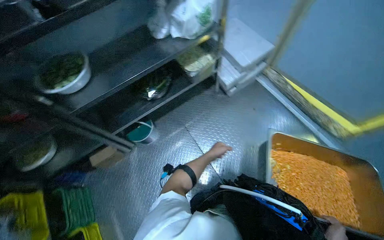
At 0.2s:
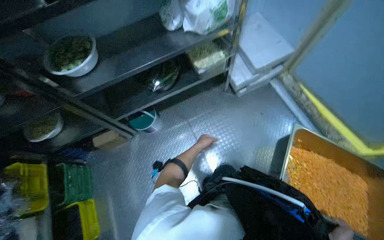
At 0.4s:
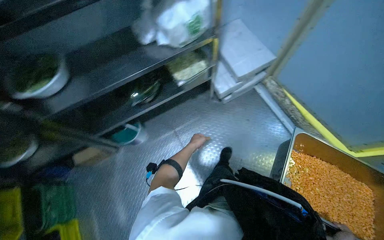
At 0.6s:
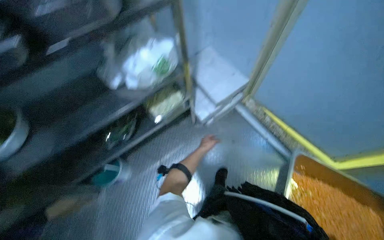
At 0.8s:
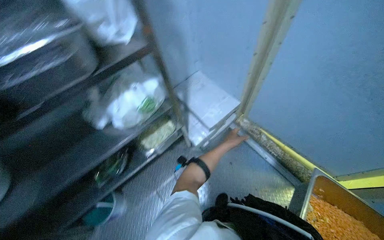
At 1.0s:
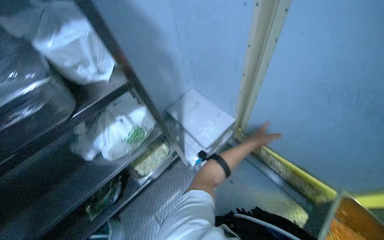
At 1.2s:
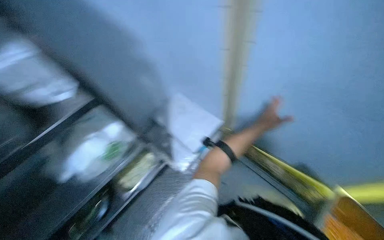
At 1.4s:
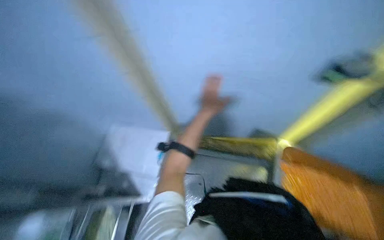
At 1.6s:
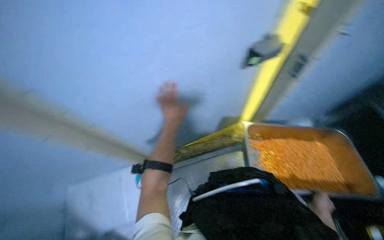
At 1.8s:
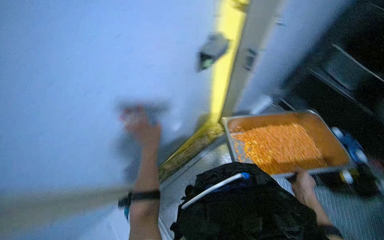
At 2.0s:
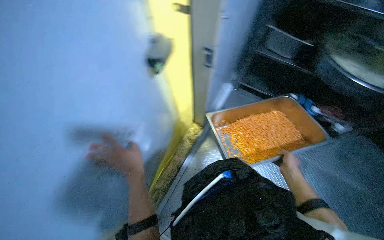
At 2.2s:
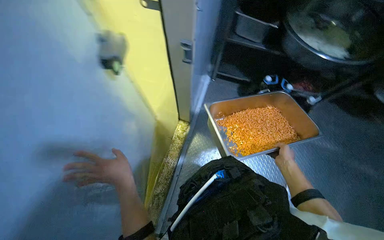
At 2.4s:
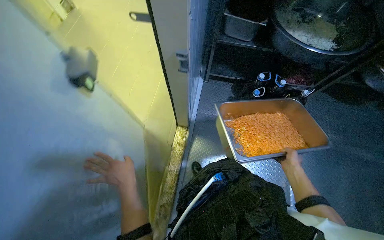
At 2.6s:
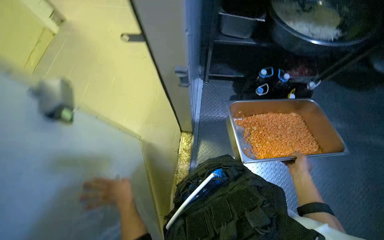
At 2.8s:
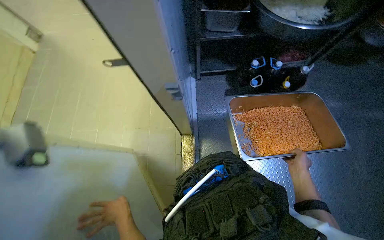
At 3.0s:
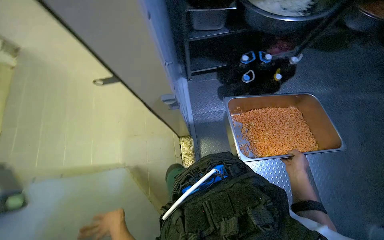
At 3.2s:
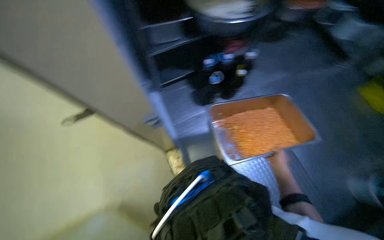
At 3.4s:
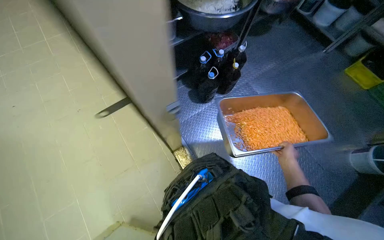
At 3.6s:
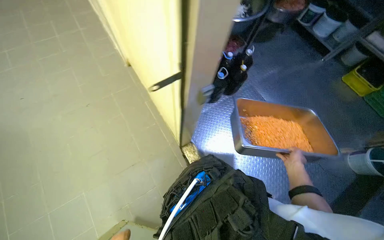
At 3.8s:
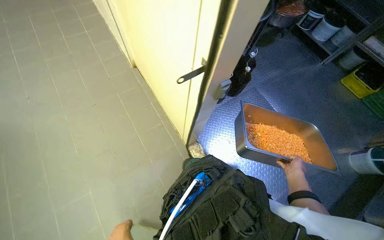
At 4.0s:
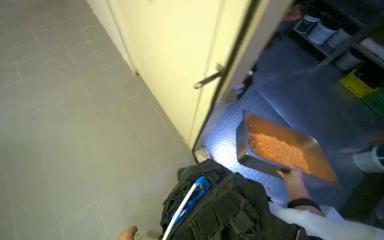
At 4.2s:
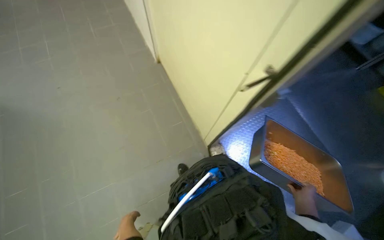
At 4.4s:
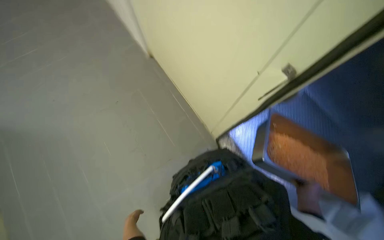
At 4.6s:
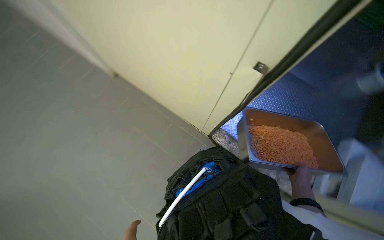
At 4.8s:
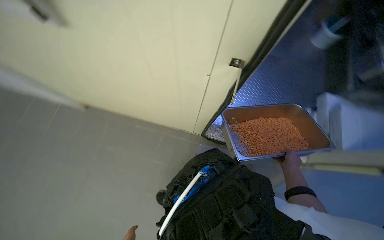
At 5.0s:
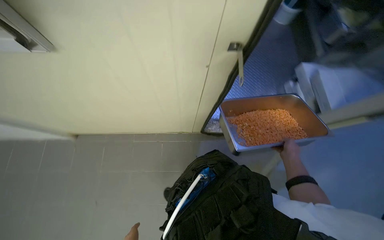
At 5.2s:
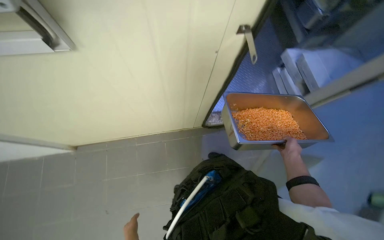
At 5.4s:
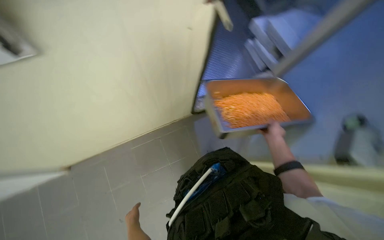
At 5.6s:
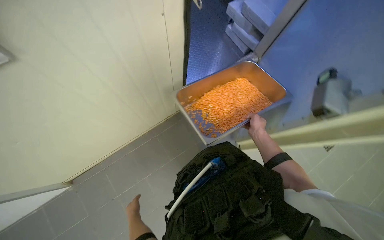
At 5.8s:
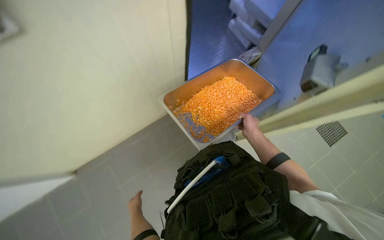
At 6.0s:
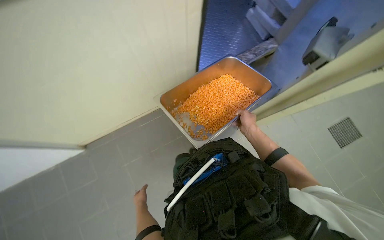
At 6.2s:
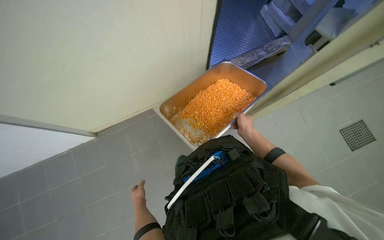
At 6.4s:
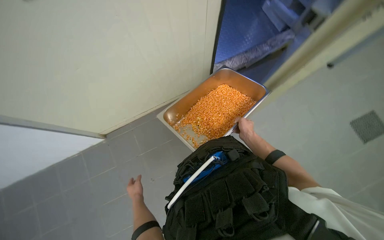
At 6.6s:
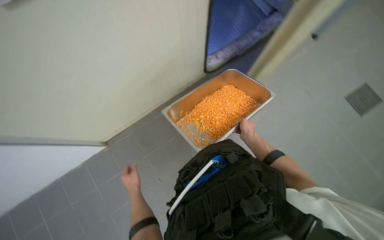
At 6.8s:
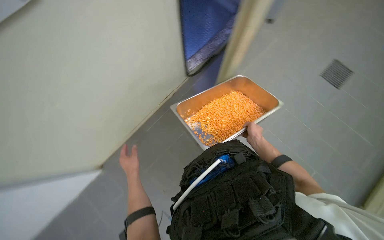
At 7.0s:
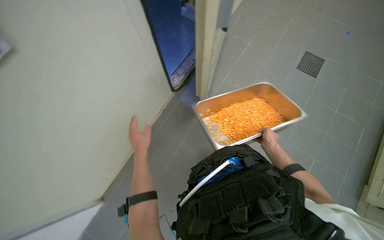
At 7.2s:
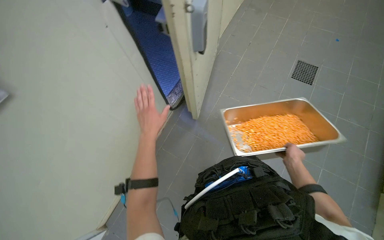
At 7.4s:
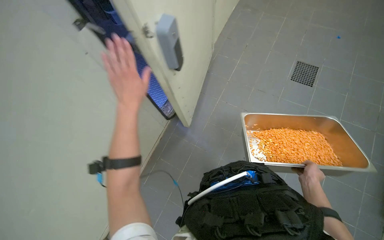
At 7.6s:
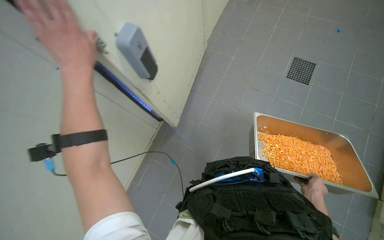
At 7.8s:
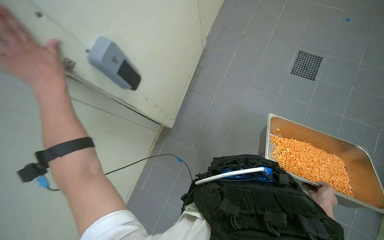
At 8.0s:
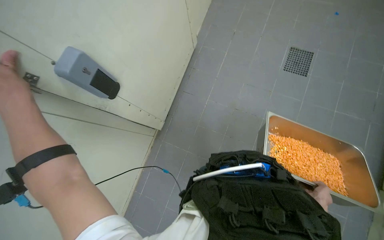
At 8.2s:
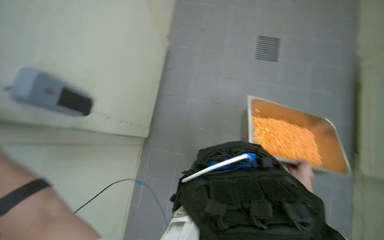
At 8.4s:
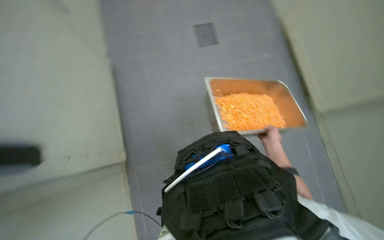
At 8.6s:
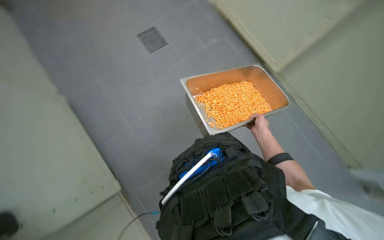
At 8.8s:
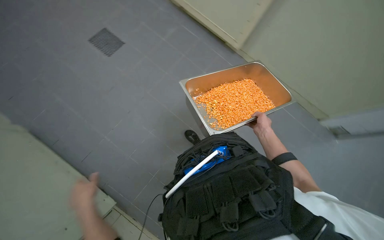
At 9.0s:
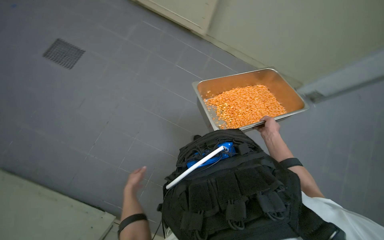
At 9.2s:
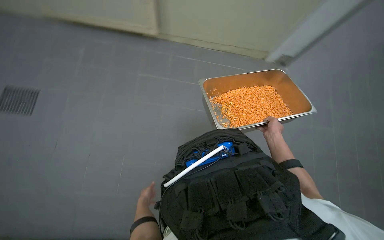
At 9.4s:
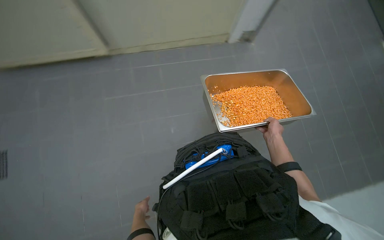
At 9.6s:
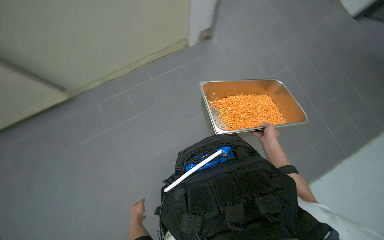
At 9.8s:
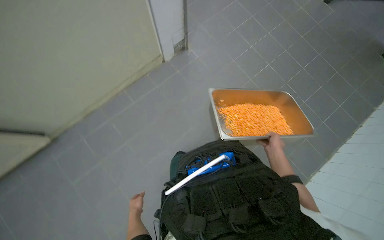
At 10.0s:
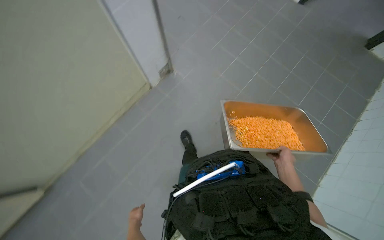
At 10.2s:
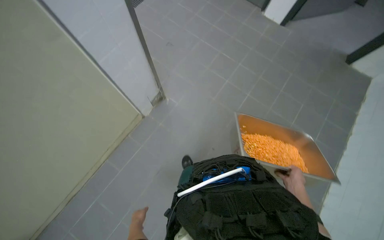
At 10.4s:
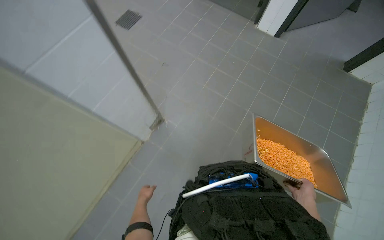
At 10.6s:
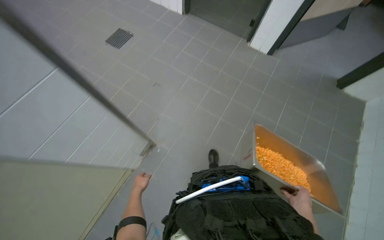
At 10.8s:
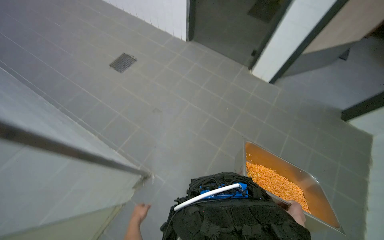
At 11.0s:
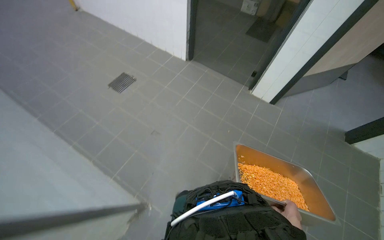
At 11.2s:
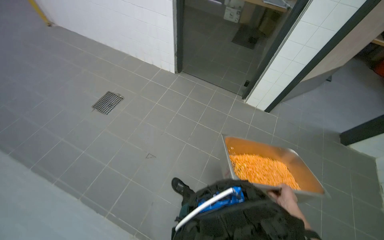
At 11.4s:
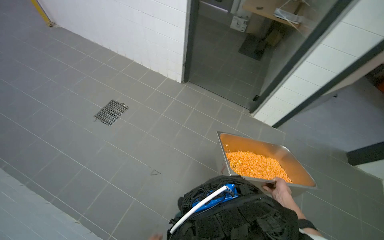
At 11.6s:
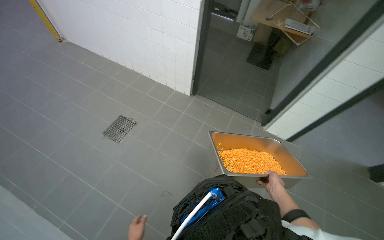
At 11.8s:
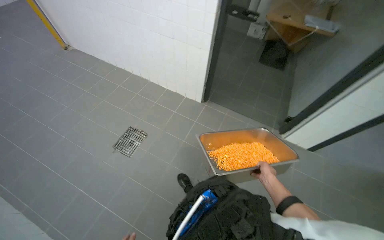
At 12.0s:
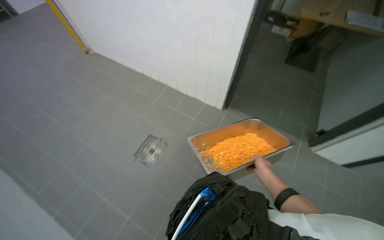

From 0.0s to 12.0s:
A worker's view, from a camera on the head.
Job: preparing food.
The whole recording: Retrieving and transporting diced food. The worker retrieves a tray of diced orange food from a cold room shelf and transports it to a kitchen counter.
From 0.0s to 1.6s: The head travels about 70 cm. The head turns to the right by some 45 degrees. The camera pitches upward, by roughly 15 degrees.
From 1.6s to 3.0s: The head rotates about 65 degrees to the right.
From 3.0s to 4.4s: The right hand travels nearer to the camera and to the left by roughly 50 cm.
From 4.4s to 6.0s: The wearer looks some 55 degrees further to the right. The view tips downward by roughly 15 degrees.
From 6.0s to 7.6s: The right hand heads to the right, covering approximately 30 cm.
From 7.6s to 9.0s: The wearer looks roughly 45 degrees further to the right.
From 10.4s to 12.0s: The camera travels roughly 1 m. The view tilts some 20 degrees upward.

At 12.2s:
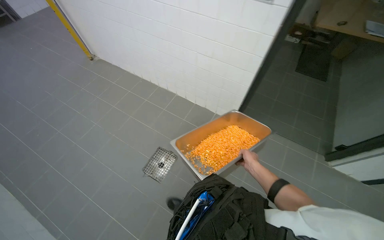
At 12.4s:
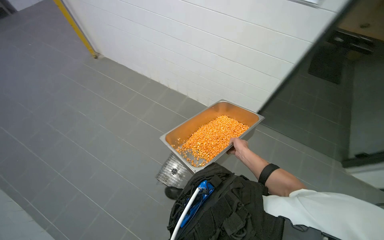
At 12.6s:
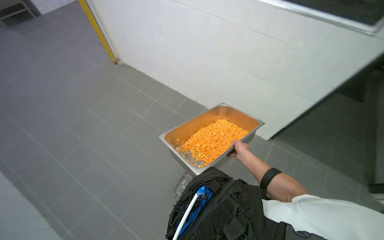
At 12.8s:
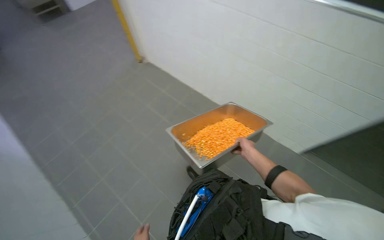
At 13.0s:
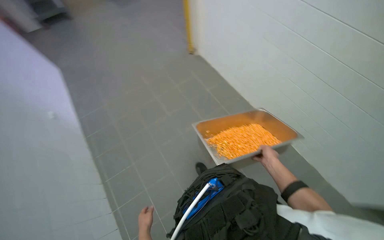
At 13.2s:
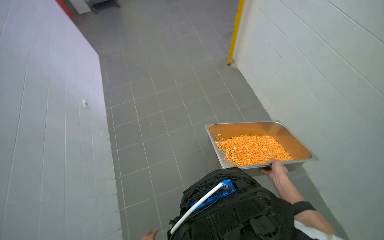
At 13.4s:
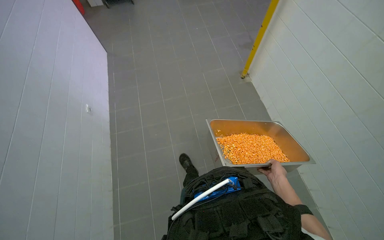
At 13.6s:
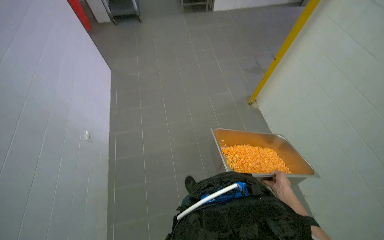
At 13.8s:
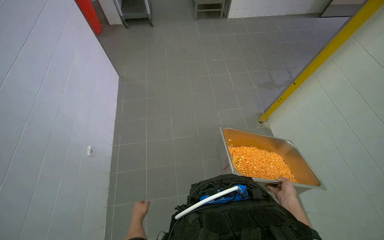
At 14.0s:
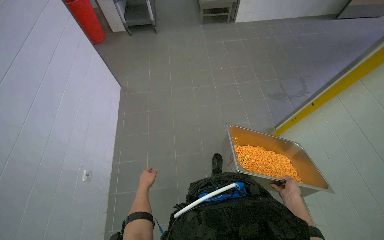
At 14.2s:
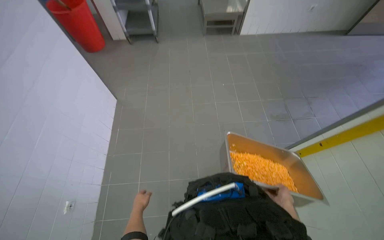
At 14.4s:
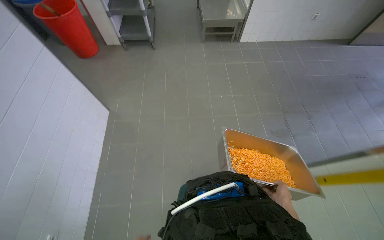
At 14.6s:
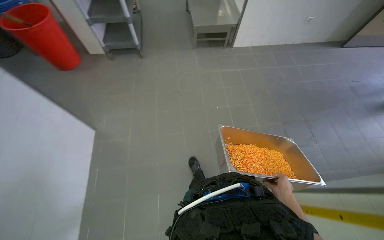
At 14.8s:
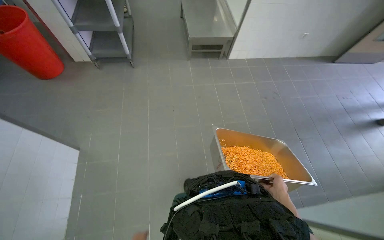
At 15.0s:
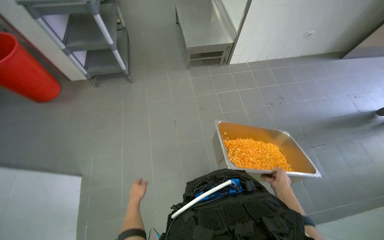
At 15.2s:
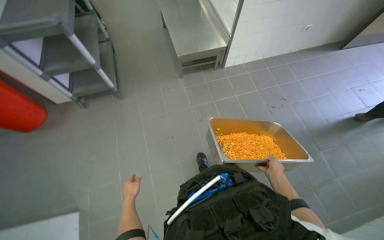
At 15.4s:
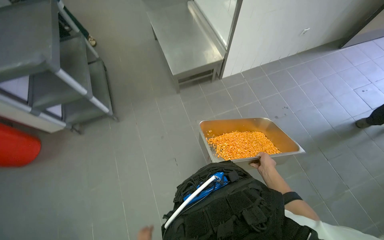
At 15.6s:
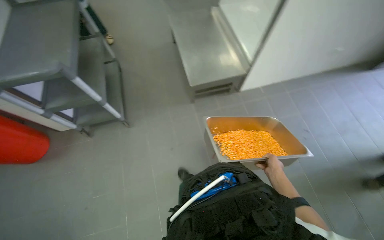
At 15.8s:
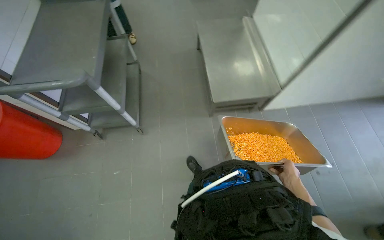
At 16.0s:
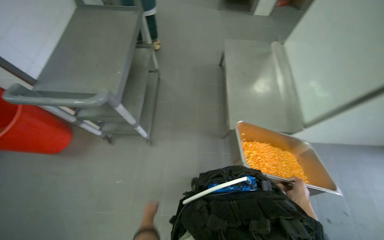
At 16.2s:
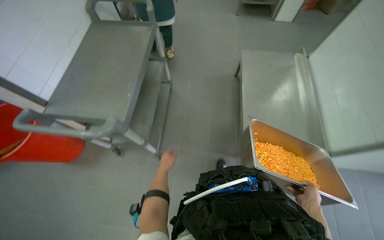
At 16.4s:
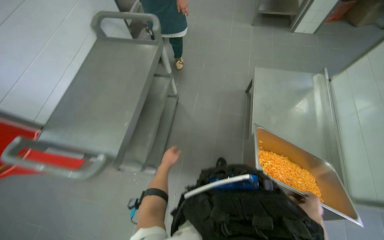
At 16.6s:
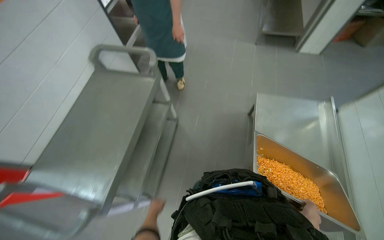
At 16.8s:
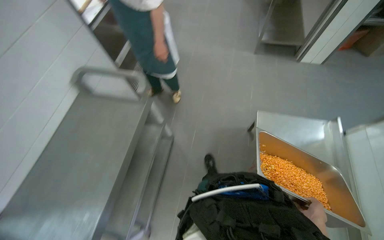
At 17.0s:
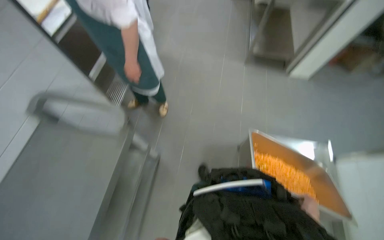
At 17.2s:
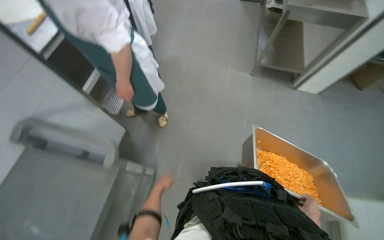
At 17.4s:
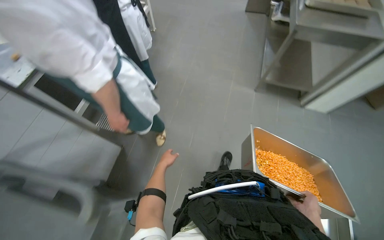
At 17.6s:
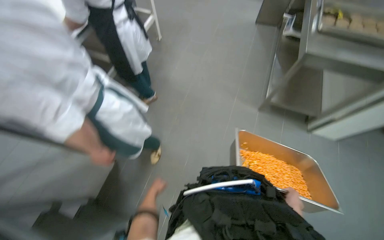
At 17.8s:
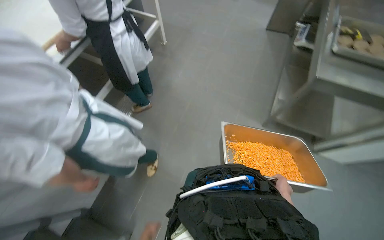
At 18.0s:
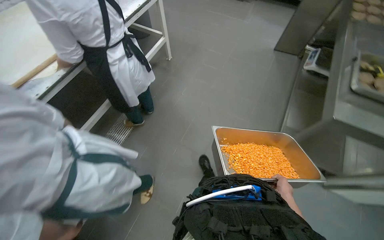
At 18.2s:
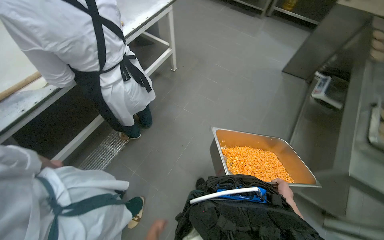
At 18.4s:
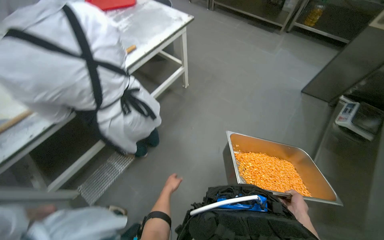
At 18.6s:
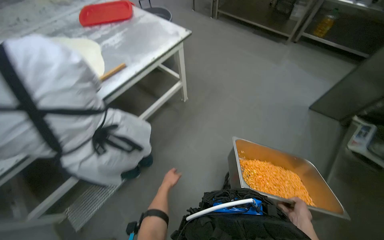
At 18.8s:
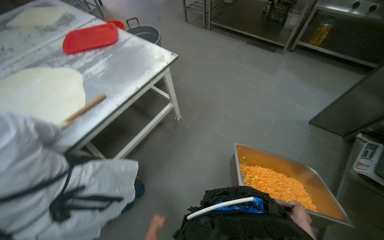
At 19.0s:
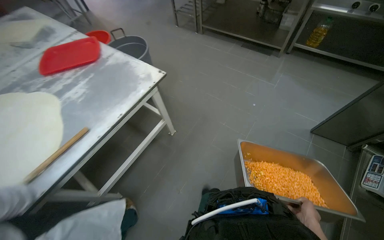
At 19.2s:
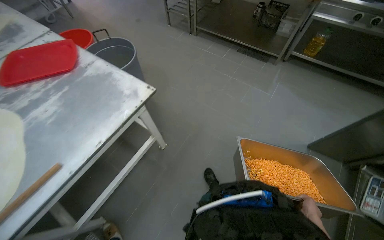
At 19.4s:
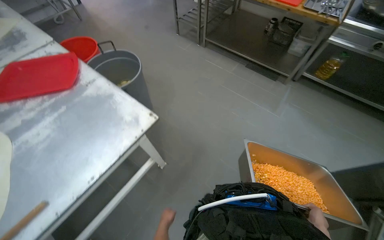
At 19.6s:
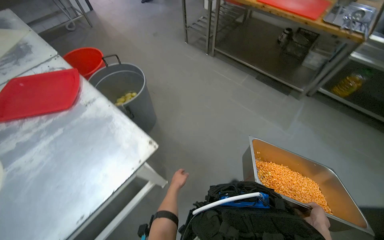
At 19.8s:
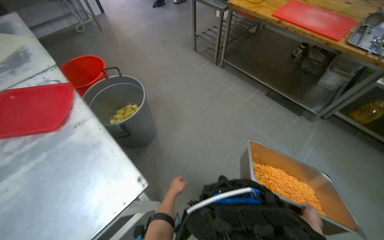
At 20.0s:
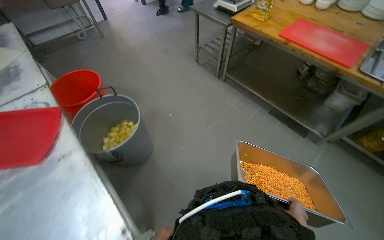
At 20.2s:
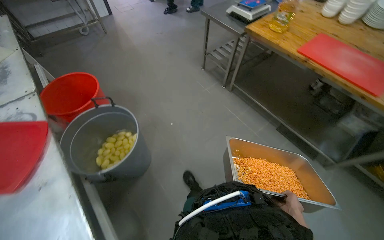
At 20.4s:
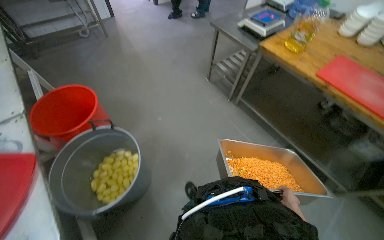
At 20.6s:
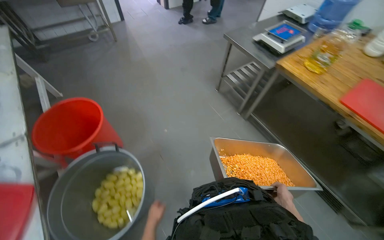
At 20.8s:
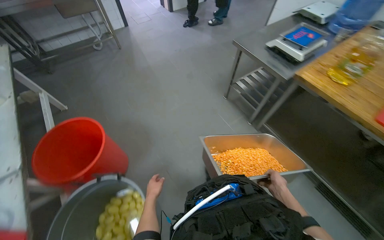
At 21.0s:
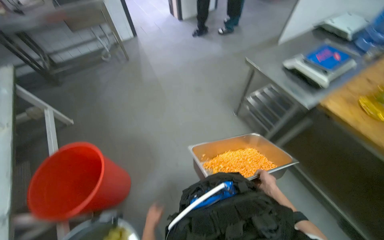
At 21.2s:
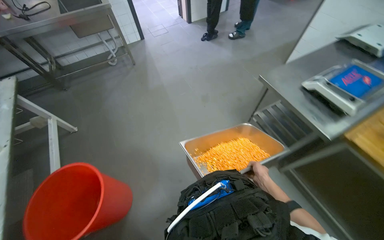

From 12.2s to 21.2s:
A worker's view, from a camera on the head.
Job: preparing food.
The whole recording: Retrieving and transporting diced food. The worker retrieves a tray of diced orange food from a cold room shelf and transports it to a kitchen counter.
From 12.2s to 13.8s: The camera is carried some 1.5 m. The head rotates approximately 50 degrees to the left.
From 13.8s to 15.2s: The camera travels about 1.5 m.
From 15.2s to 16.6s: The camera is carried about 1.5 m. The head turns to the left by roughly 30 degrees.
From 16.6s to 18.2s: The camera is carried about 1.5 m.
From 18.2s to 19.8s: The head travels some 1.5 m.
From 19.8s to 21.2s: The camera is carried some 1.5 m.
